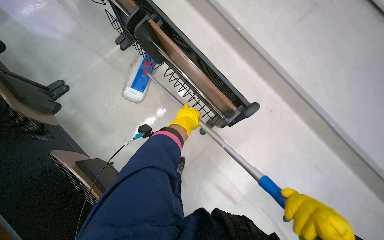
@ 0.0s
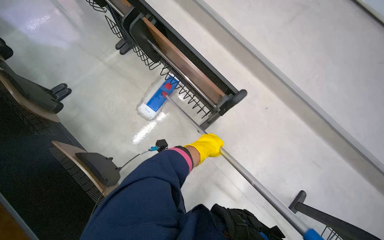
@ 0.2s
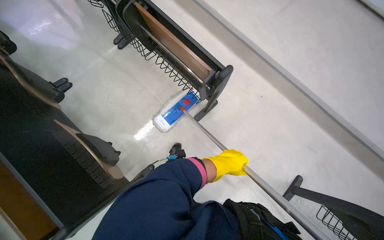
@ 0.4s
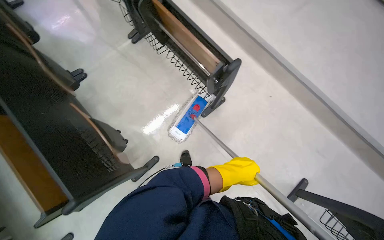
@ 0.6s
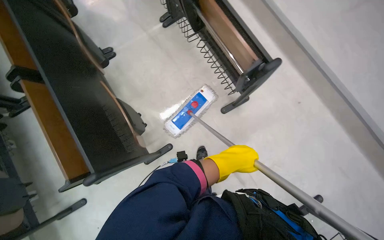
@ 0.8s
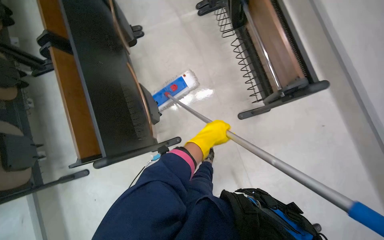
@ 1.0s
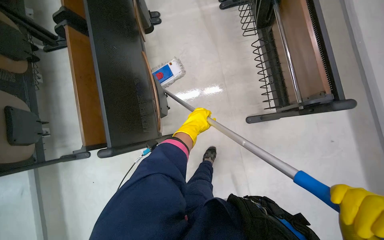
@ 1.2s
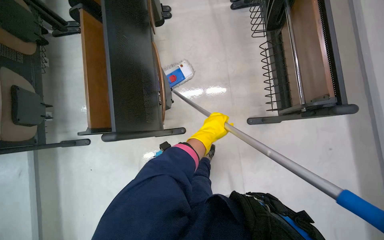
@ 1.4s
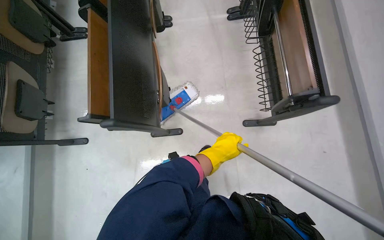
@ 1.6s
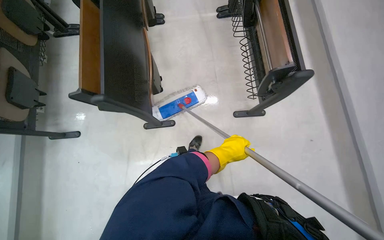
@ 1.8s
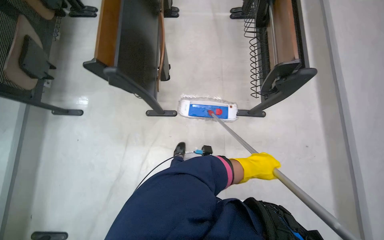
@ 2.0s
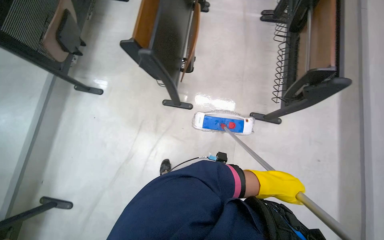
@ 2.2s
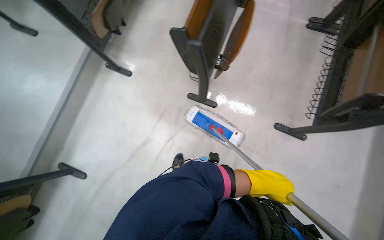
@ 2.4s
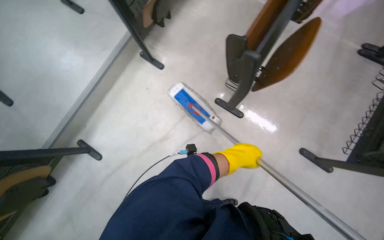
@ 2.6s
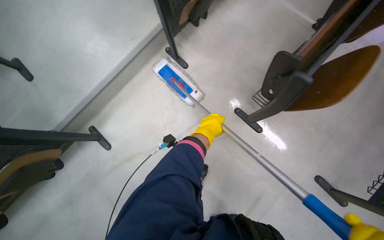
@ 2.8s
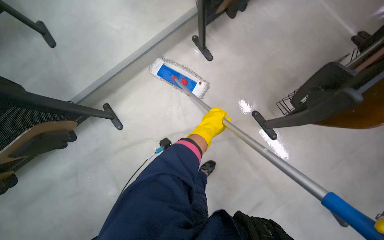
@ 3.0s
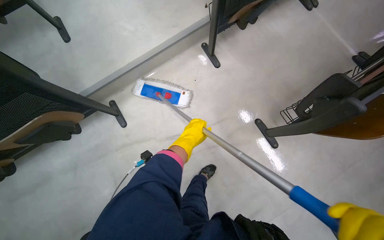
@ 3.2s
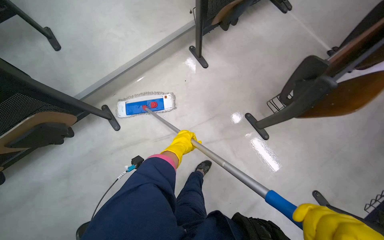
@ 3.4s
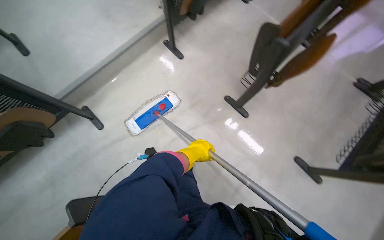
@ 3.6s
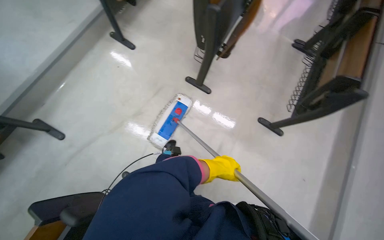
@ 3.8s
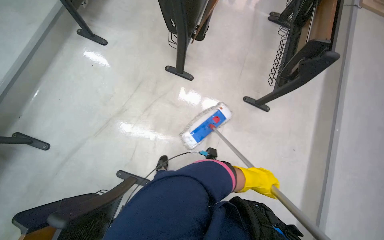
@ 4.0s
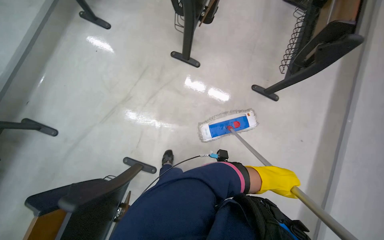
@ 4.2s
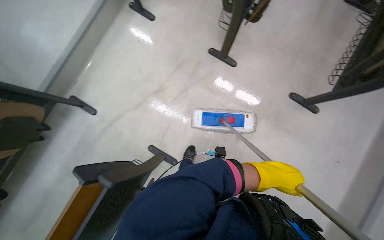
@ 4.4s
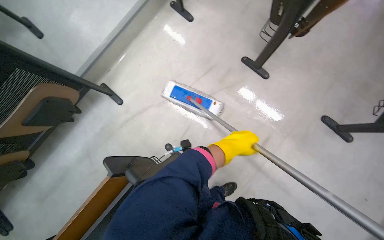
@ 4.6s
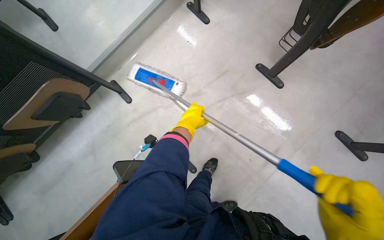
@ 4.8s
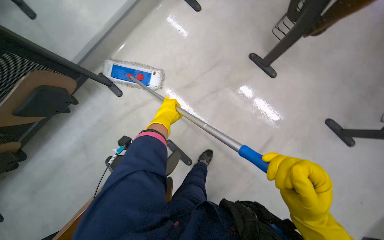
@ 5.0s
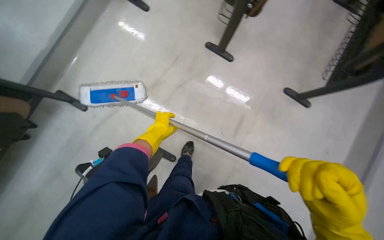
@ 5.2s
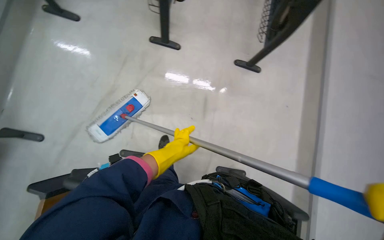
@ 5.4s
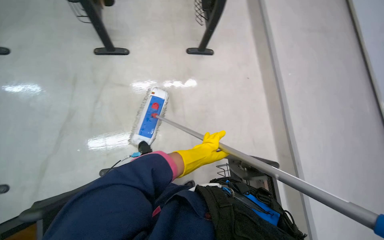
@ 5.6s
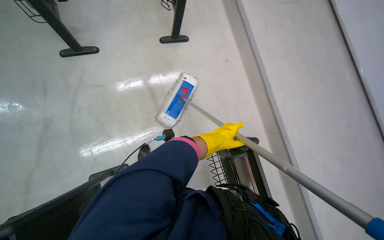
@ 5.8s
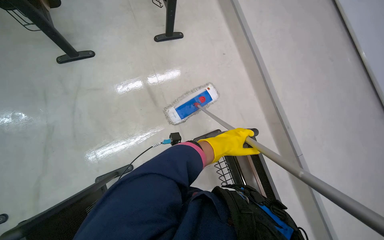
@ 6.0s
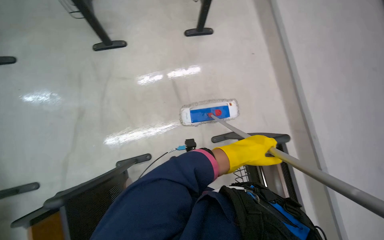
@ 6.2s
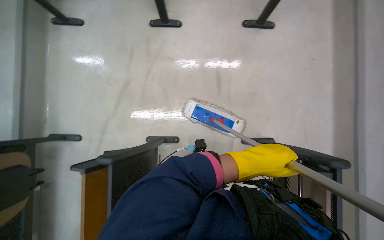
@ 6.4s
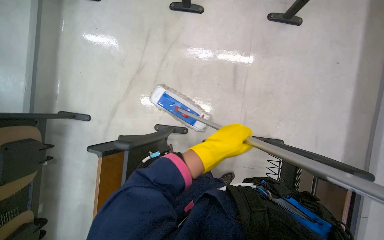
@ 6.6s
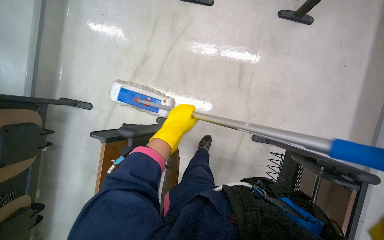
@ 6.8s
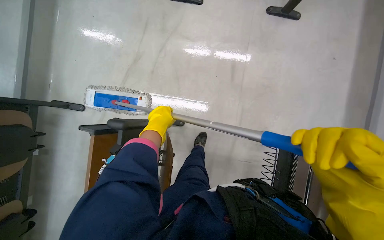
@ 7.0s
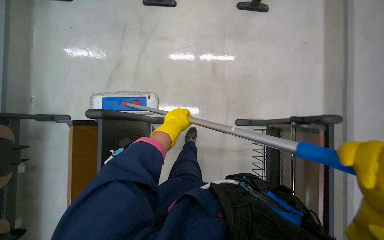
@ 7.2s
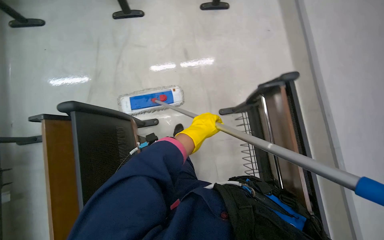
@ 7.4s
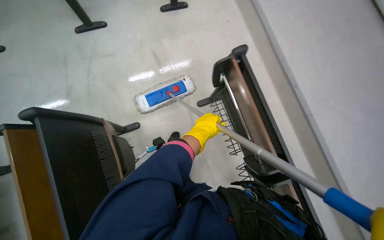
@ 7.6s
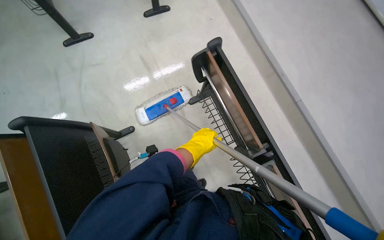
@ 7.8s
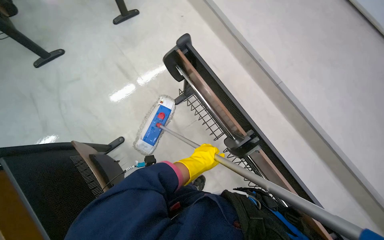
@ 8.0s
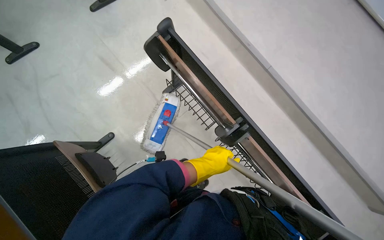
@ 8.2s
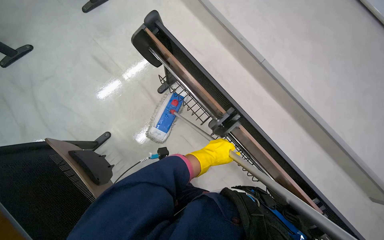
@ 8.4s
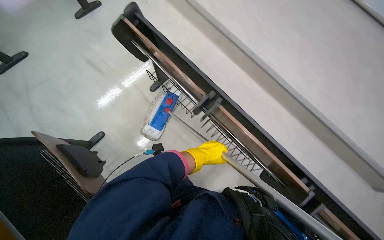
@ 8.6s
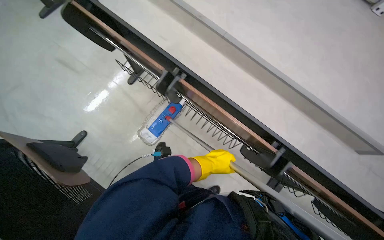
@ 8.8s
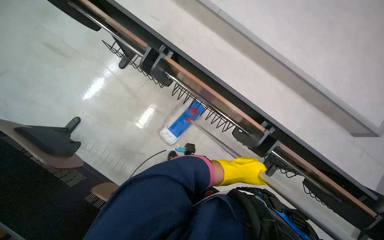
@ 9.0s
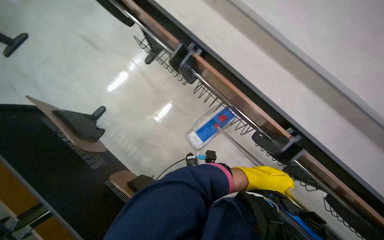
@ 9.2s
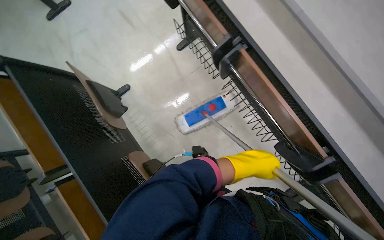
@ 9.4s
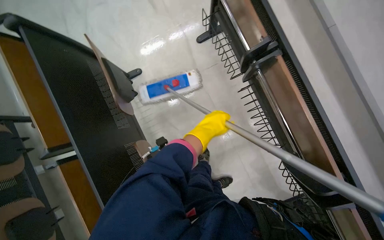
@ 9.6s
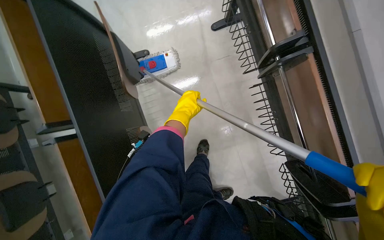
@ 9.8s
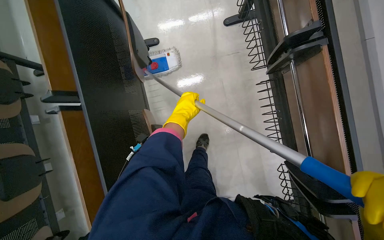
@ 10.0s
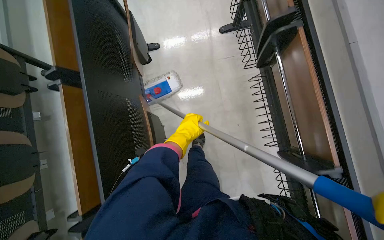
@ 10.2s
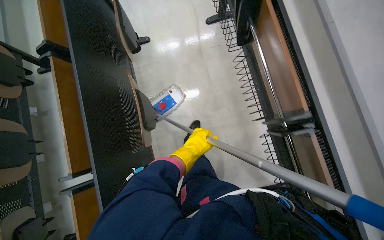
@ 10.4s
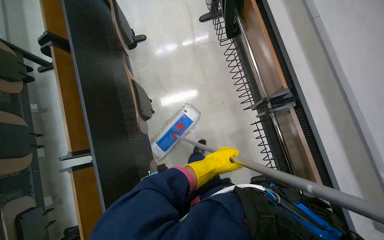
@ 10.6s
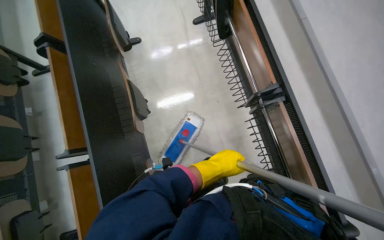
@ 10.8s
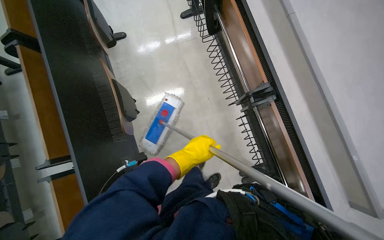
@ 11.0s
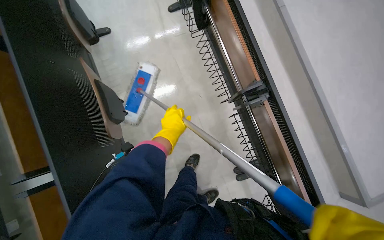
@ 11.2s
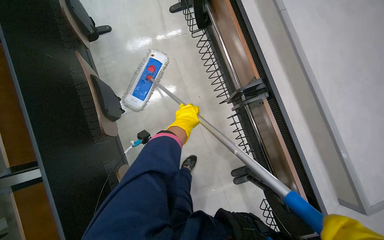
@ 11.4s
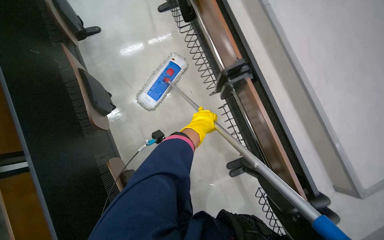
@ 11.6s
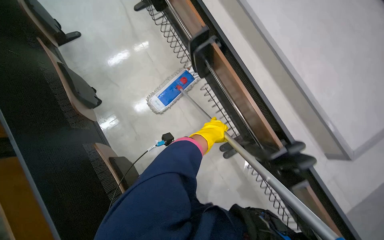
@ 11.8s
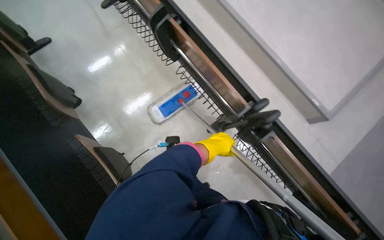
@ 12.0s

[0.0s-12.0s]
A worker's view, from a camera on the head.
Job: mopping floor.
The whole recording: Mopping lecture hall floor. The worker mops the floor of the lecture hall with a long-handled mop.
0.0s to 1.6s: The wearer's head swings some 40 degrees to the left.
1.6s to 3.0s: The wearer moves about 70 cm. The wearer looks roughly 60 degrees further to the left.
3.0s to 4.4s: The wearer moves about 50 cm.
4.4s to 6.0s: The head turns to the right by roughly 55 degrees.
7.6s to 9.0s: The camera is carried approximately 50 cm. The scene rotates counterclockwise by some 35 degrees.
9.0s to 10.4s: The scene turns some 40 degrees clockwise in the picture.
10.4s to 12.0s: The camera travels about 50 cm. The wearer's head swings approximately 25 degrees to the right.

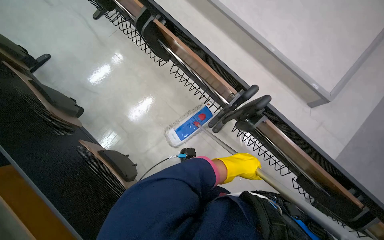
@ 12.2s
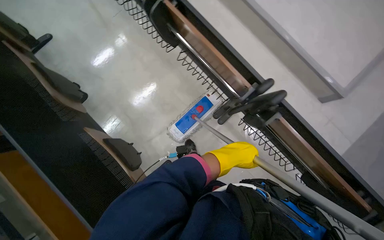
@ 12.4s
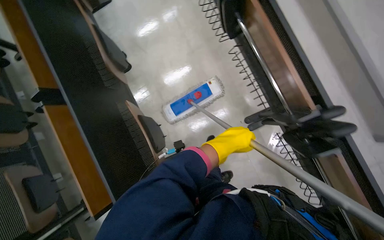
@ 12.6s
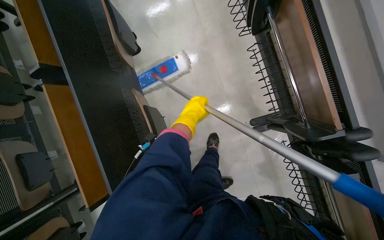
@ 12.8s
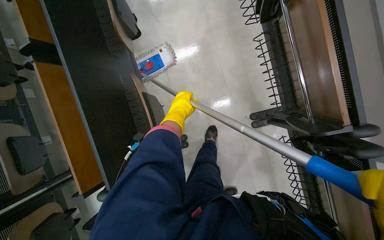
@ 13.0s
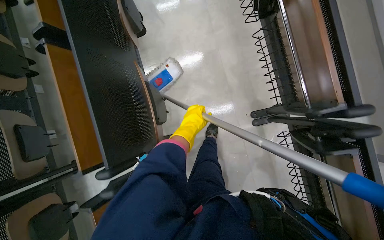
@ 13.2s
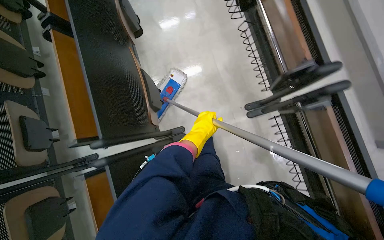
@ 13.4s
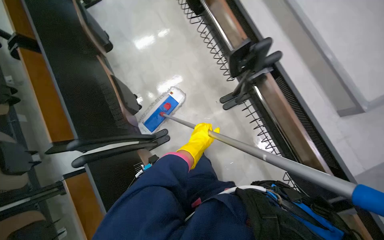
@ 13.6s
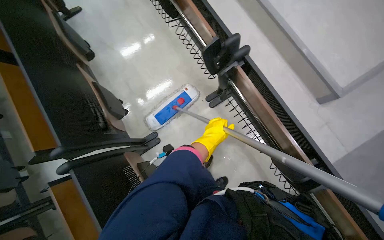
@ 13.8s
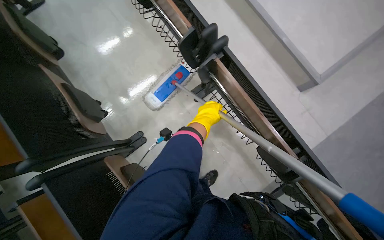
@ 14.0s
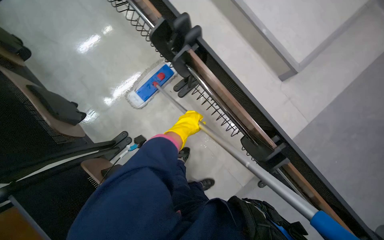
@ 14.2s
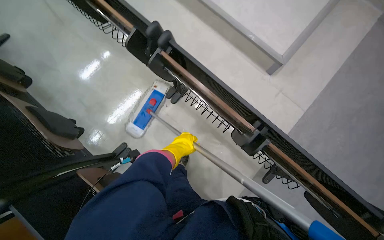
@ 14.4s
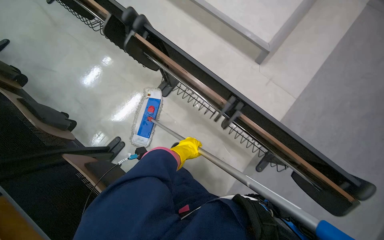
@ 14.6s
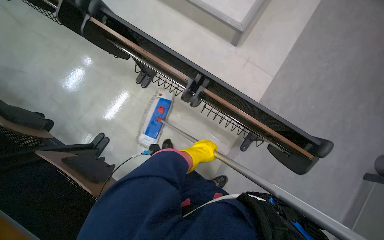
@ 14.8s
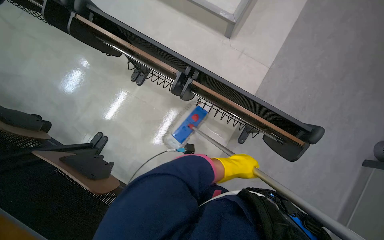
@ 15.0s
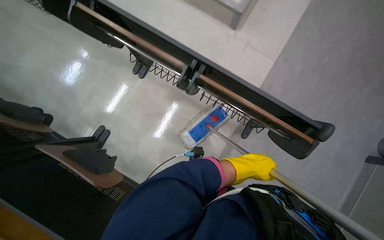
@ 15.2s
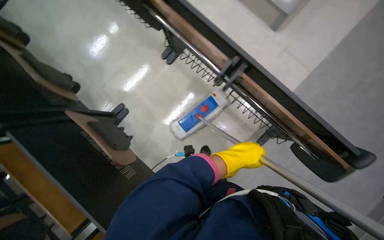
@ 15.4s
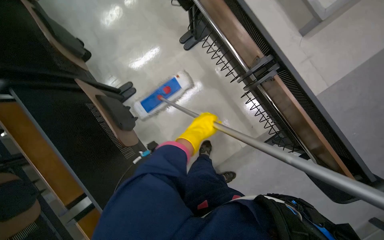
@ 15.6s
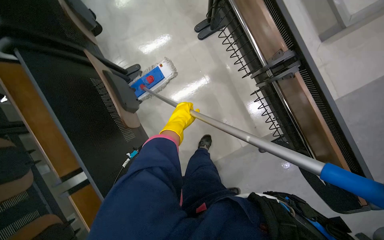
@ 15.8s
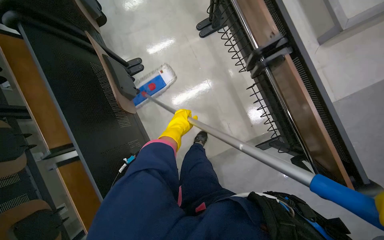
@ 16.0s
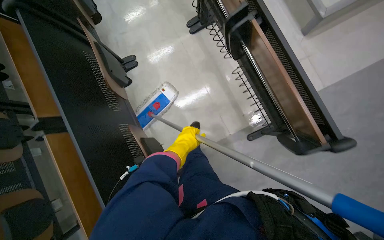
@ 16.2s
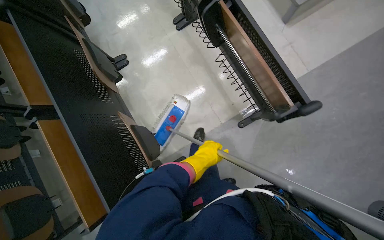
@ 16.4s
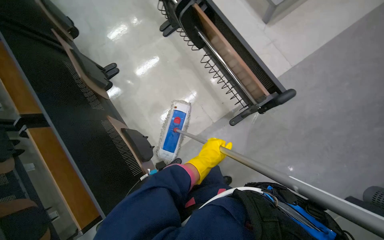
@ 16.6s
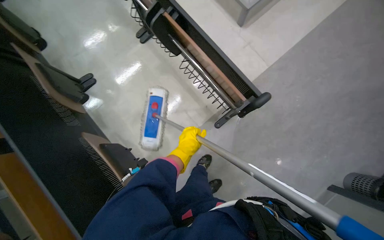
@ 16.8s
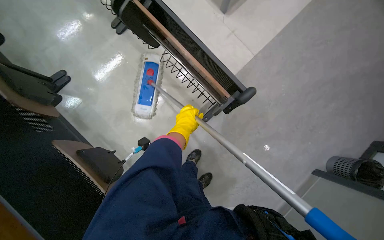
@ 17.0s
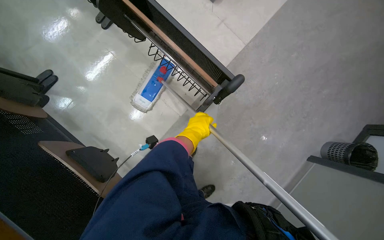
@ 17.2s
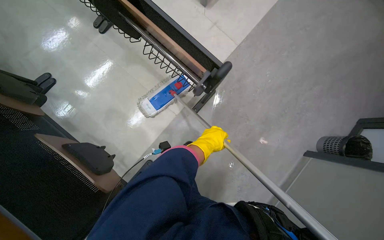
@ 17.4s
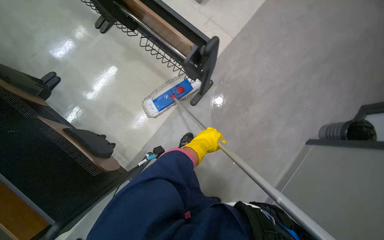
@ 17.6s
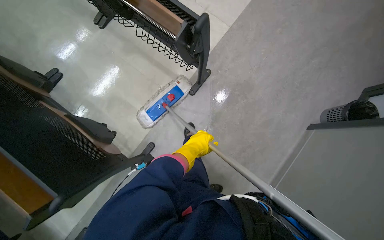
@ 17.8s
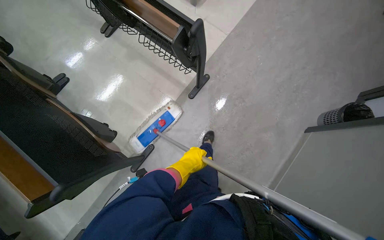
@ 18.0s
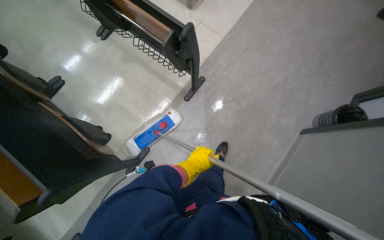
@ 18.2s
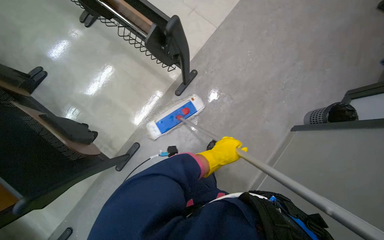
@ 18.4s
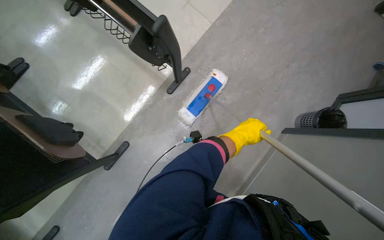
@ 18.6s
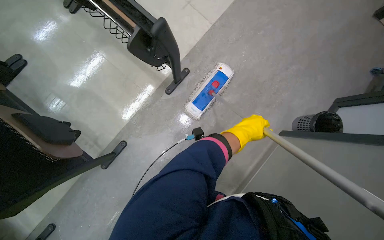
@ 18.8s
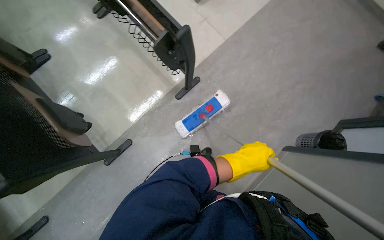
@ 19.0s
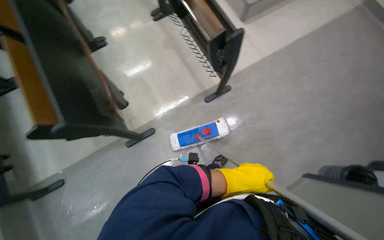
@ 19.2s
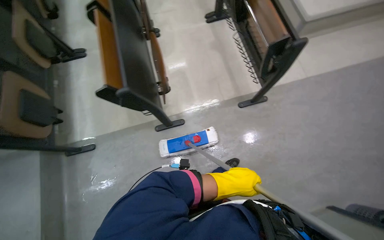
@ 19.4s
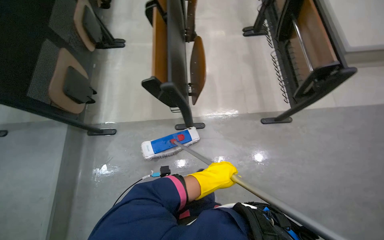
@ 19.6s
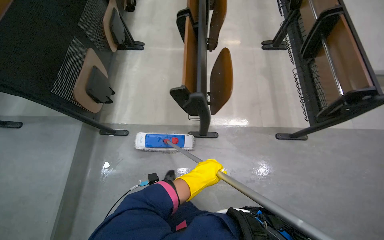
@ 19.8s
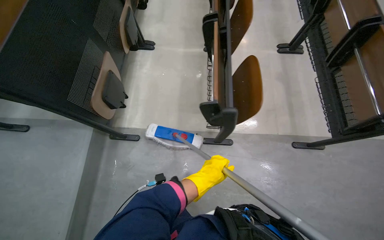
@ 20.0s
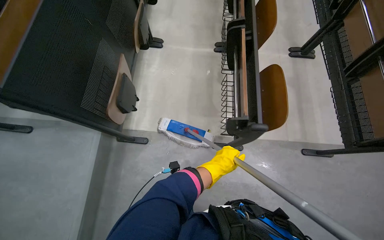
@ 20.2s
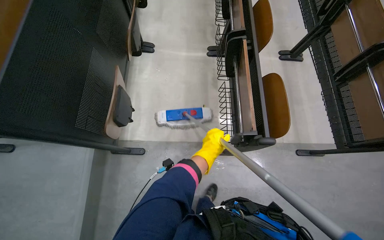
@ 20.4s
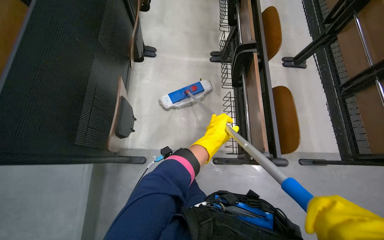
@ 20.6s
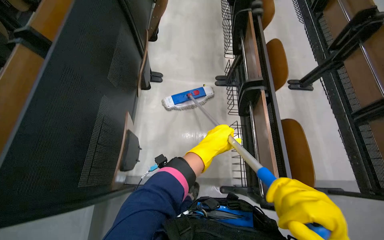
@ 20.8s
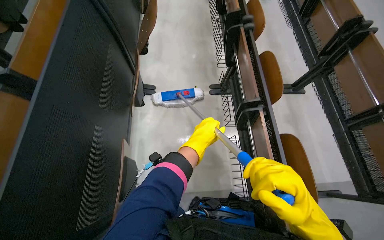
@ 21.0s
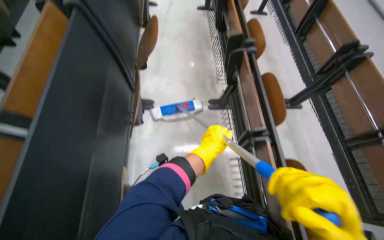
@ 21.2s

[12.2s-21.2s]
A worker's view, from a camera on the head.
Job: mopping floor.
The whole recording: Mopping lecture hall floor. The worker mops the floor of the lecture hall with a long-handled mop.
13.8s to 15.2s: The camera travels about 50 cm. The scene turns approximately 25 degrees counterclockwise in the picture.
16.6s to 18.2s: The left hand reaches some 15 cm up the picture, then returns.
18.2s to 19.8s: The camera is carried approximately 50 cm. The wearer's head swings roughly 55 degrees to the left.
19.8s to 21.2s: The wearer moves some 90 cm.
